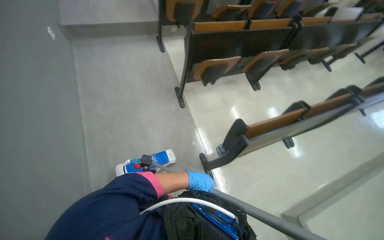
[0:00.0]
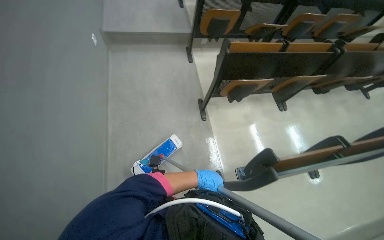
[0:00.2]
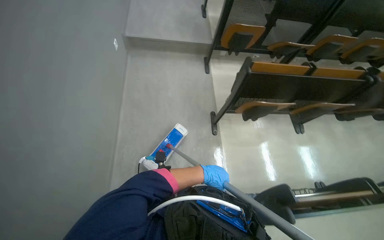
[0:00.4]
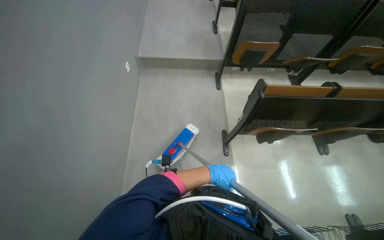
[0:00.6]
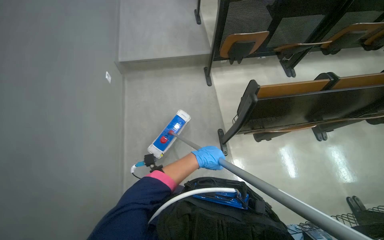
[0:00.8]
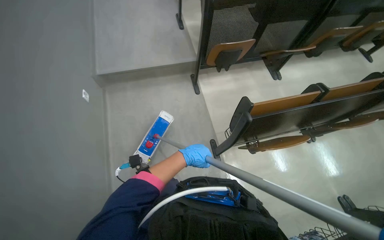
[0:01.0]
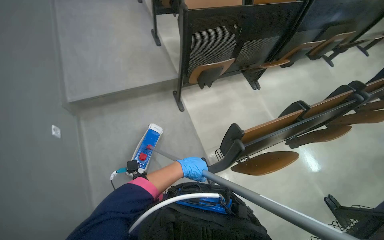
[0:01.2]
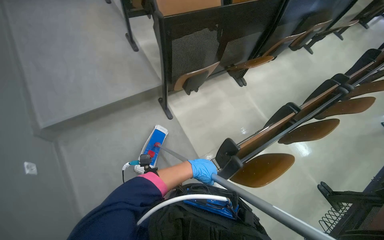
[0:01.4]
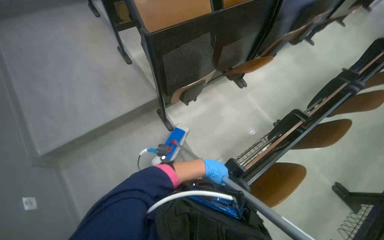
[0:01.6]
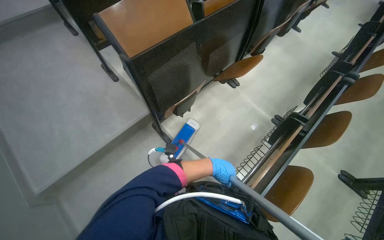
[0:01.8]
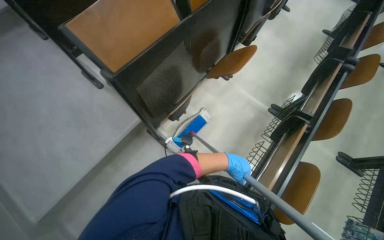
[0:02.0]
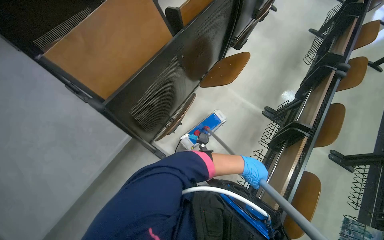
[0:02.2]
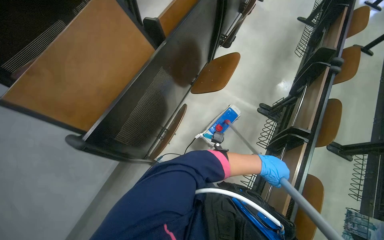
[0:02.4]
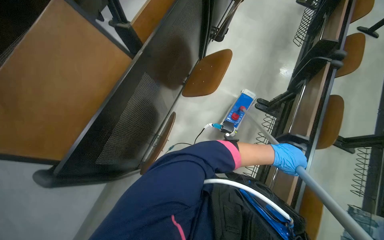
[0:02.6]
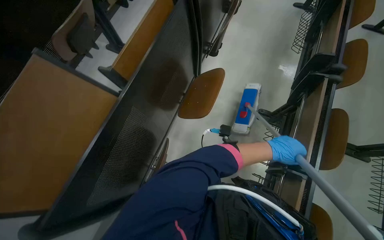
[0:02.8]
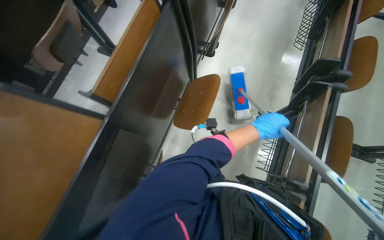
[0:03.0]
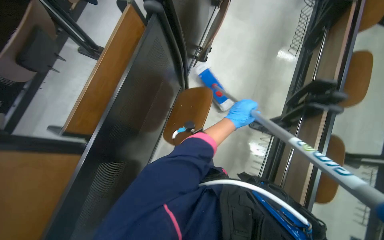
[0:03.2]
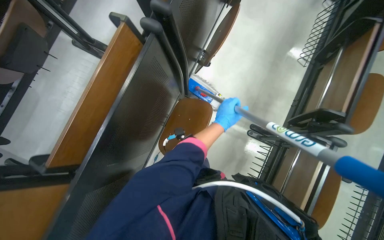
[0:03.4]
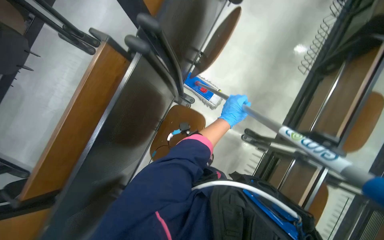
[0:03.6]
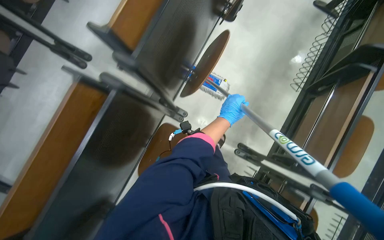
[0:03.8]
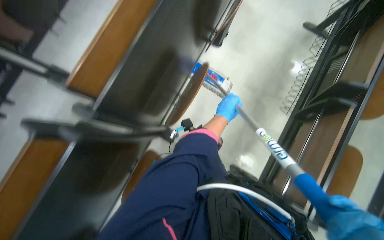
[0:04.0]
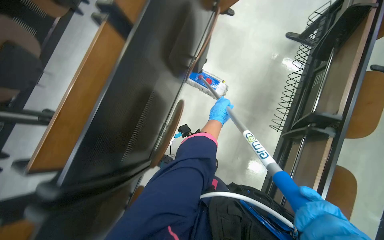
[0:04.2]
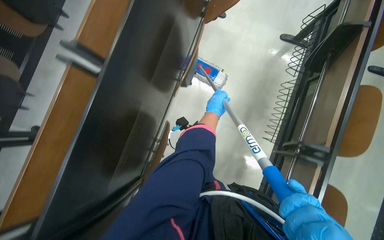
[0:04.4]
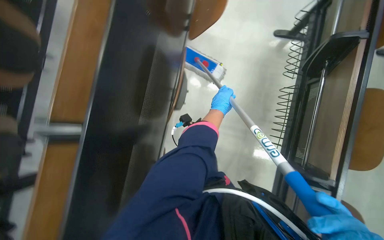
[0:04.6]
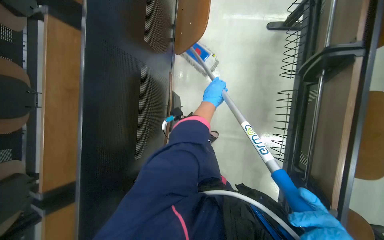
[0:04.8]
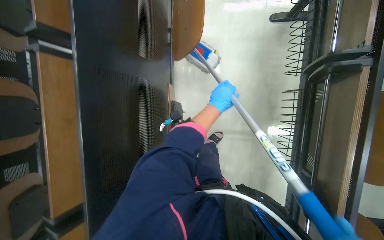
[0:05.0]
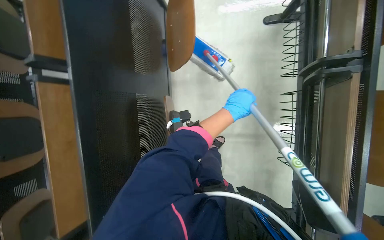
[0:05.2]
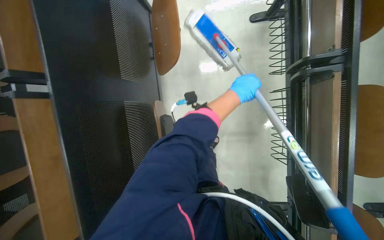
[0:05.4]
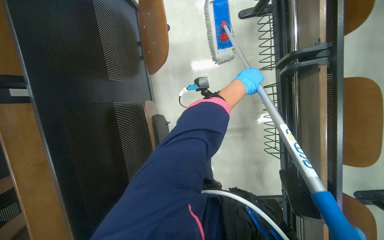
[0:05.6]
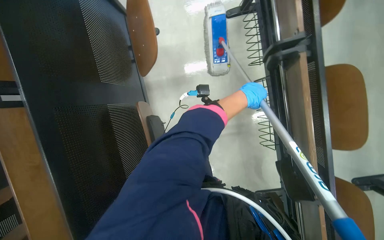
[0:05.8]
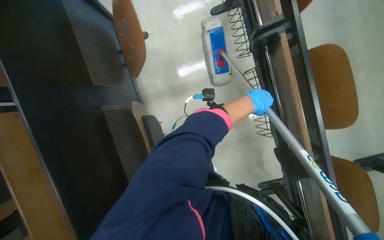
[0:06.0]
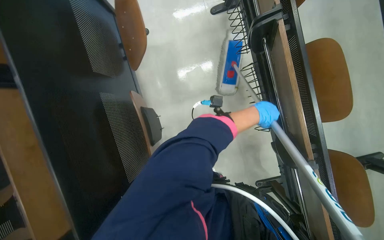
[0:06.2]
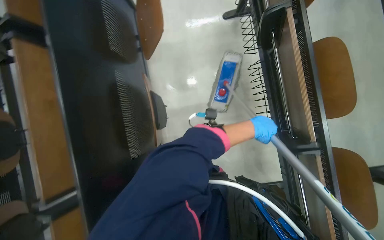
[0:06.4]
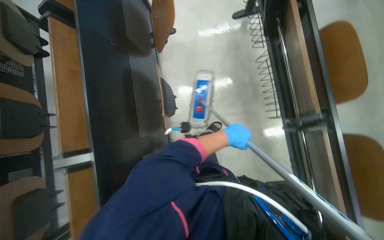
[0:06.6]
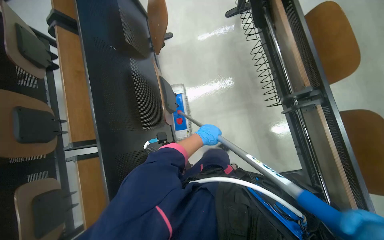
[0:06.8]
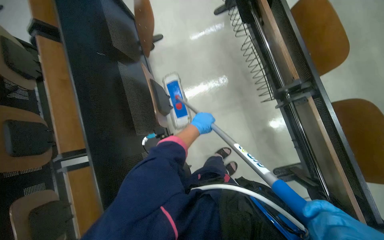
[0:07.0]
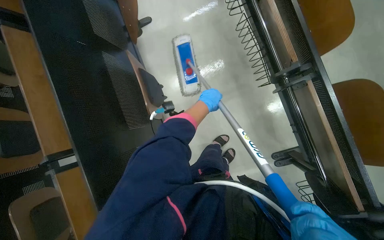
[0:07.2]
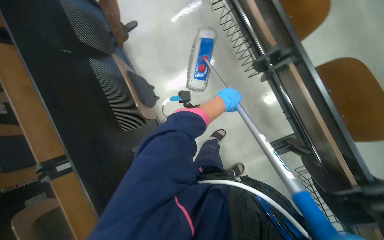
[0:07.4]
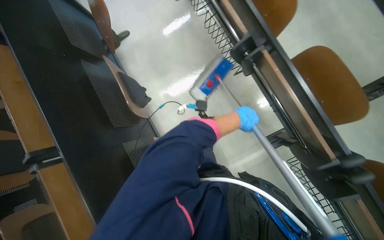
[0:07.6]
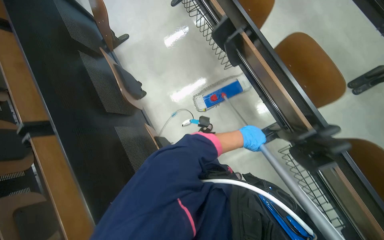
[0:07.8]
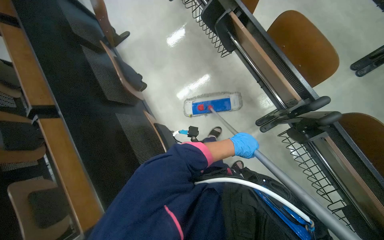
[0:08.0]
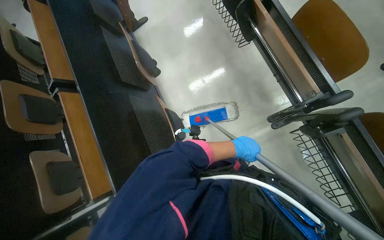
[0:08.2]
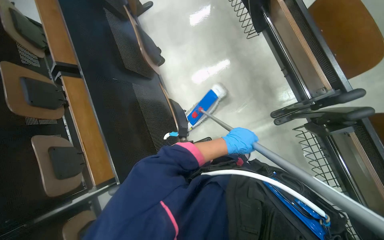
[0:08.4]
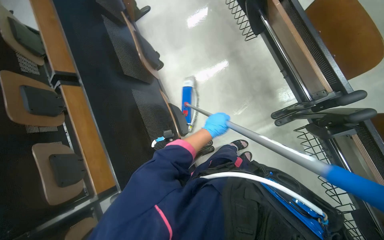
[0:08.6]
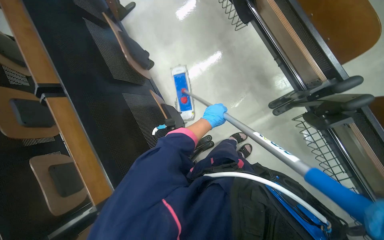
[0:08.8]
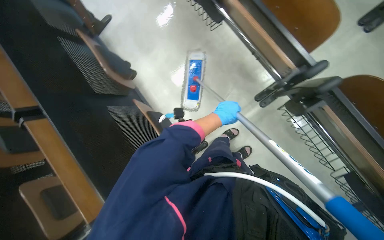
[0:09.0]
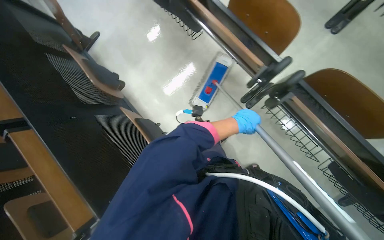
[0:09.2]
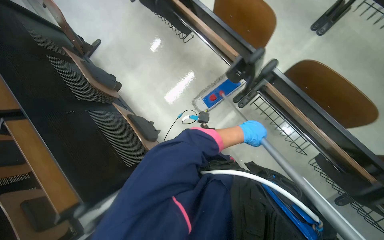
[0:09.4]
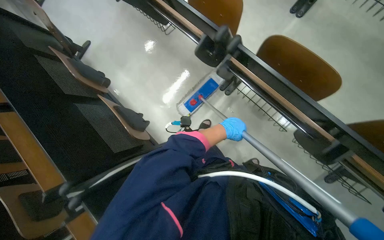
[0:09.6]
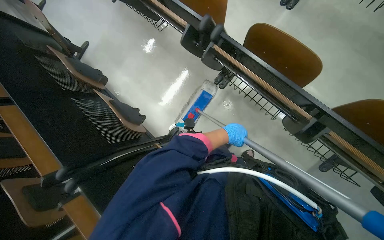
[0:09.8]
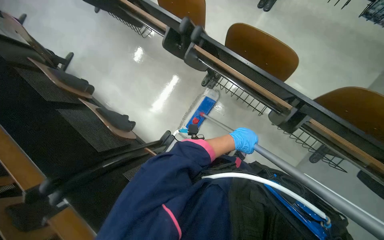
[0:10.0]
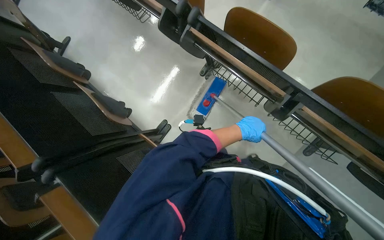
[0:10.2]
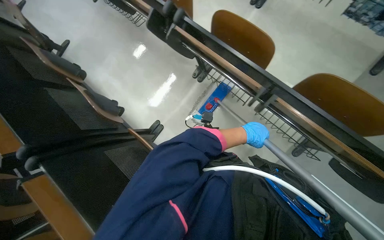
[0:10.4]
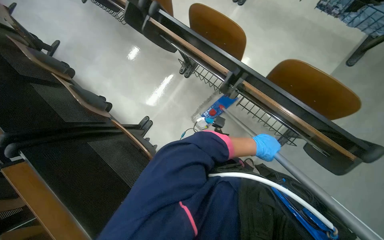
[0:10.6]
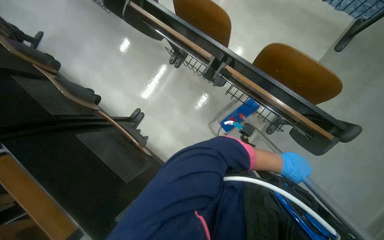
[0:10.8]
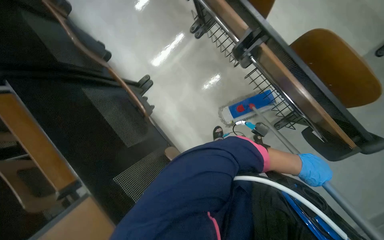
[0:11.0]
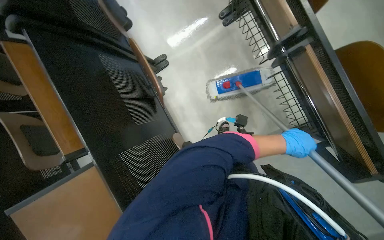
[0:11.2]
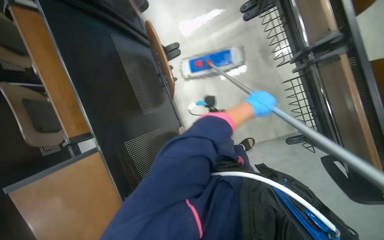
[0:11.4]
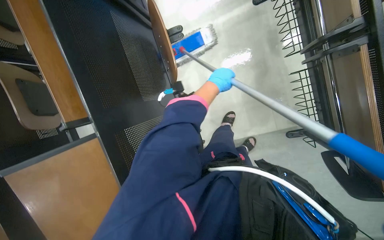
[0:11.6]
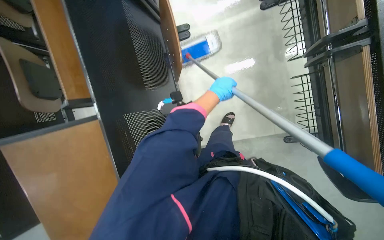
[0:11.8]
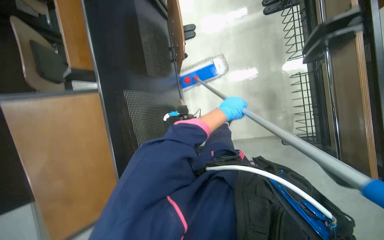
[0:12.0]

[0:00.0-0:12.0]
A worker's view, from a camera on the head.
Job: mopping floor.
The whole recording: Mopping auditorium floor. The worker mops the floor of the auditorium with a long-handled mop.
0.0 to 1.6 s: The head travels roughly 1 m.
1.6 to 3.0 s: The head travels about 90 cm. The camera pitches downward, by some 15 degrees. Everything in view rotates about 35 degrees counterclockwise.
3.0 to 4.4 s: The head travels roughly 1 m.
4.4 to 6.0 s: The scene rotates counterclockwise by roughly 30 degrees. The left hand is displaced to the right by some 30 cm.
6.0 to 7.6 s: The wearer moves approximately 50 cm.
9.0 to 10.4 s: The wearer moves approximately 60 cm.
10.4 to 12.0 s: The wearer looks roughly 20 degrees further downward. The scene turns about 35 degrees clockwise in the picture.

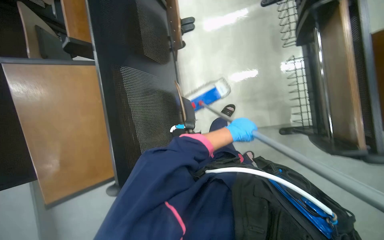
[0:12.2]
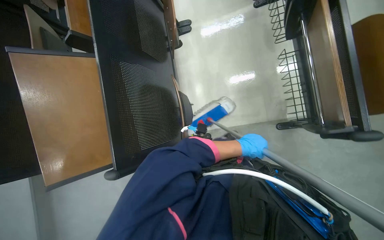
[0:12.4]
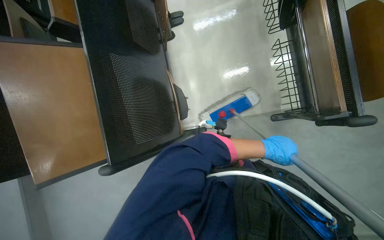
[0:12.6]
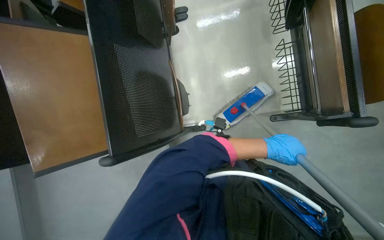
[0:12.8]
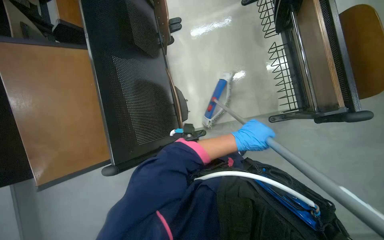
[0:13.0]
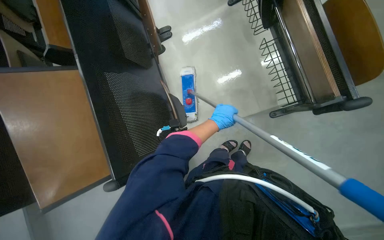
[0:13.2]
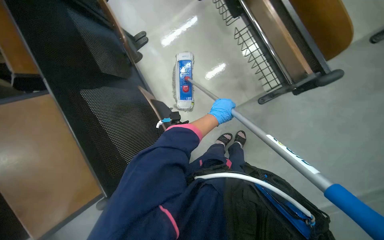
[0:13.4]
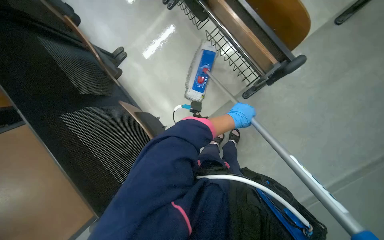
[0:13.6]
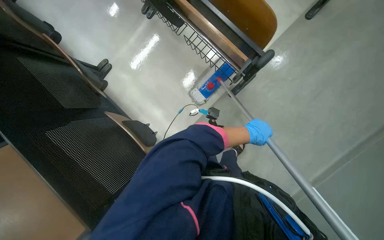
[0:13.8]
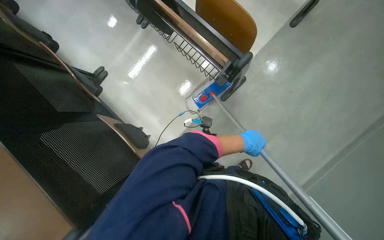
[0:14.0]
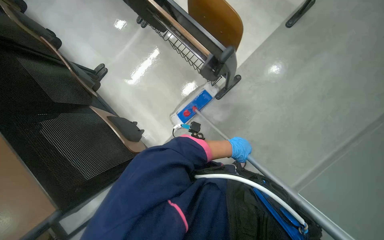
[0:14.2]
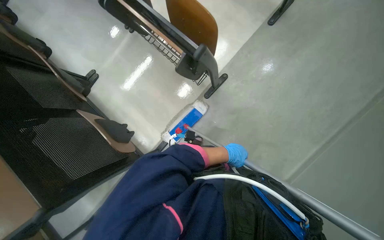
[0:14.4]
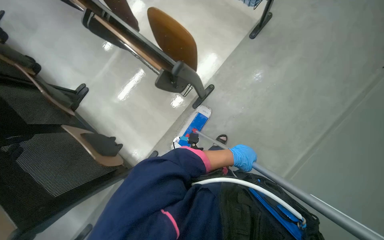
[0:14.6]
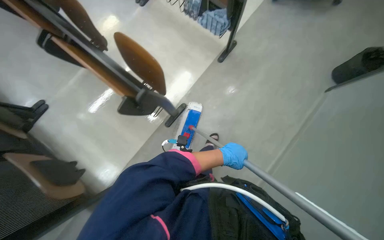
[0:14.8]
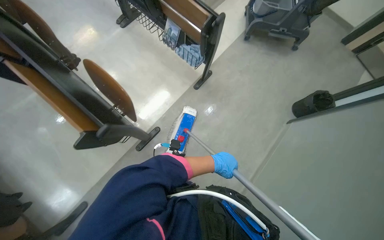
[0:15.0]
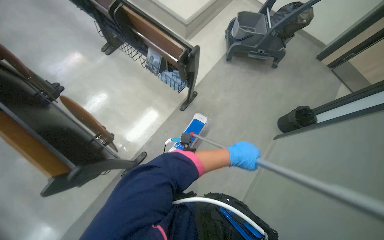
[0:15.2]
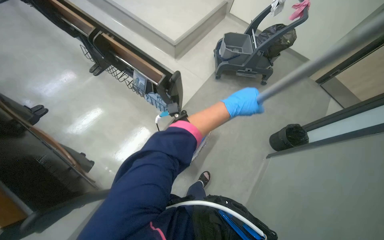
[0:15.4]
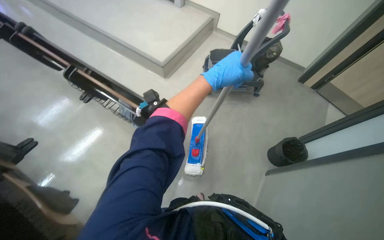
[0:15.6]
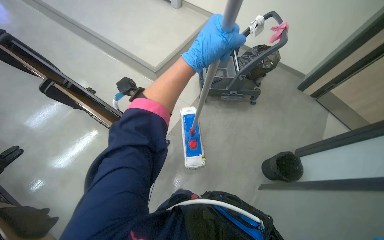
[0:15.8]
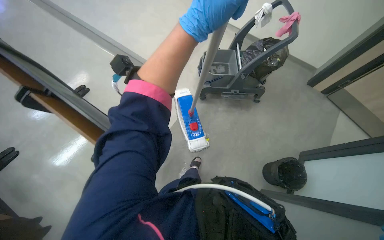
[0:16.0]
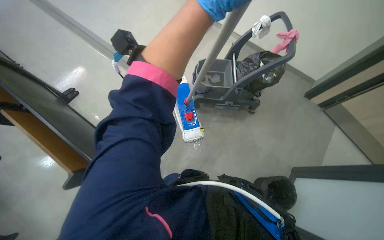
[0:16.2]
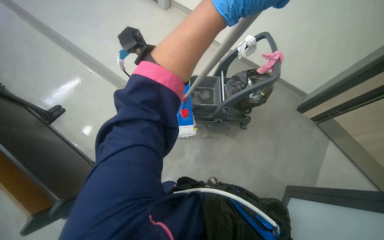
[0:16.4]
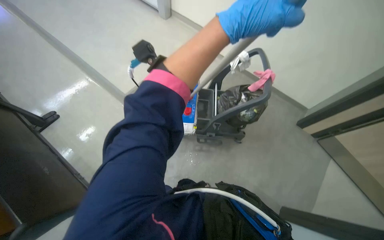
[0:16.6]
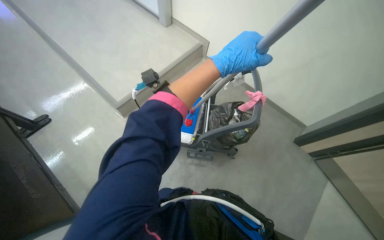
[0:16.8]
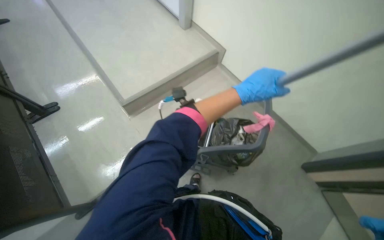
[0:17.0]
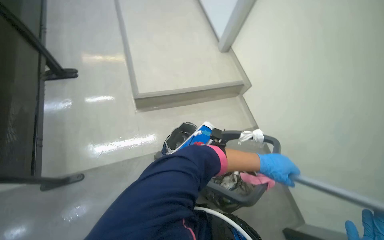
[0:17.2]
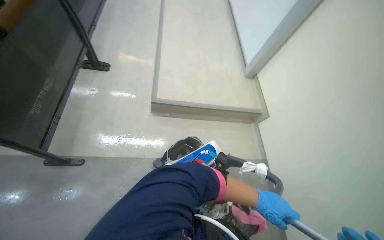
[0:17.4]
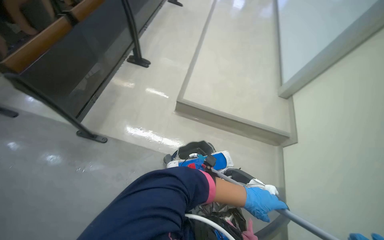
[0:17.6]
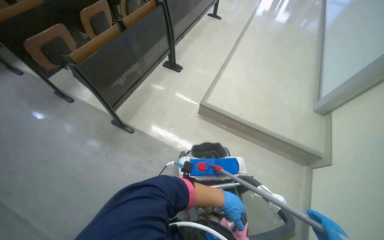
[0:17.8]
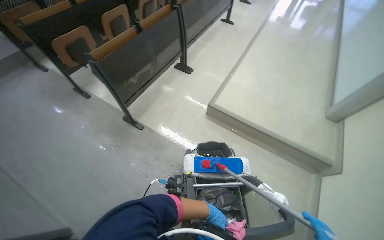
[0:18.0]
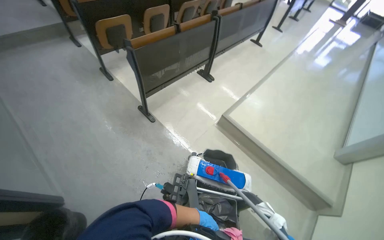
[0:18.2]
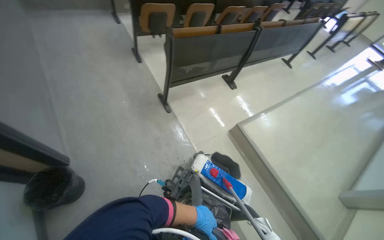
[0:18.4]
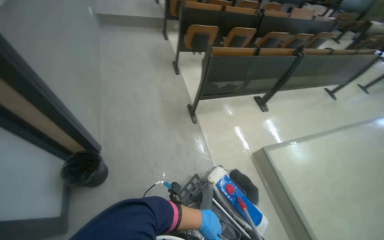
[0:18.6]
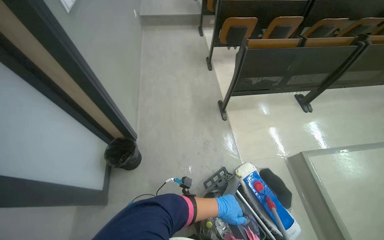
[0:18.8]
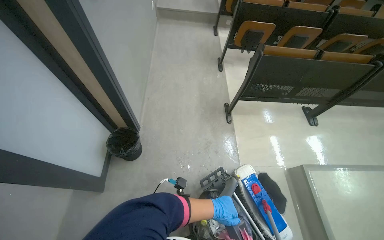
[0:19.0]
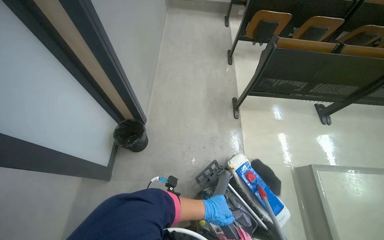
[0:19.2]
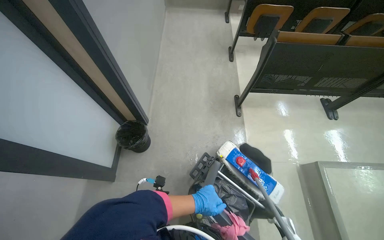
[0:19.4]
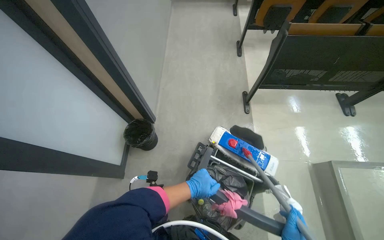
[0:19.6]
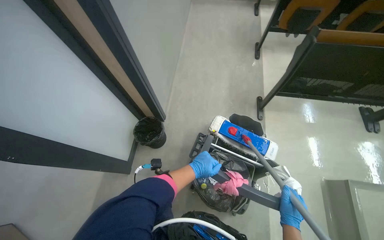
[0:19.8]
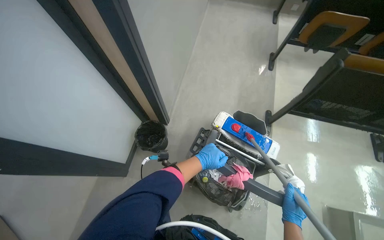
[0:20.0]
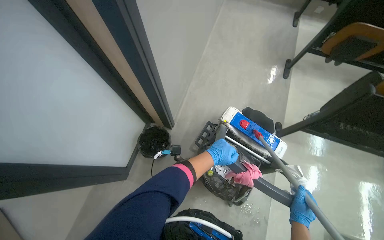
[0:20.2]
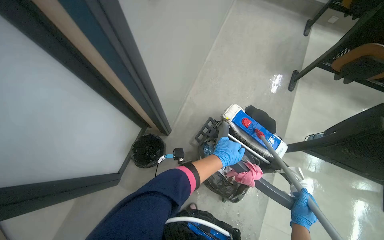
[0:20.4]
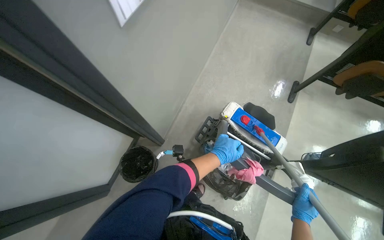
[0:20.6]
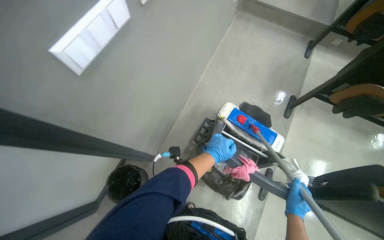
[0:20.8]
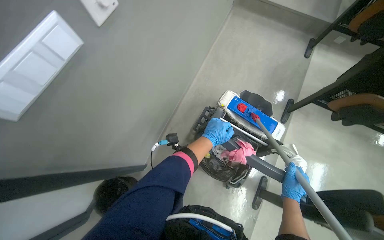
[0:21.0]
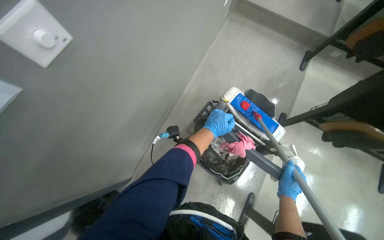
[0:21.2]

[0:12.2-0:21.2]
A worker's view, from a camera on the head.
Job: mopping floor.
The whole recording: Mopping auditorium floor. The worker mops the floor of the auditorium with a long-handled mop.
12.2 to 13.8 s: The scene rotates counterclockwise by some 35 degrees.
13.8 to 15.2 s: The head travels approximately 60 cm. The camera sweeps to the right, by about 20 degrees. The view tips upward by some 20 degrees.
15.2 to 16.6 s: The wearer moves about 1 m.
16.6 to 18.2 s: The wearer moves approximately 50 cm. The wearer's head swings approximately 95 degrees to the left. The view tips upward by approximately 25 degrees.
18.2 to 19.8 s: The wearer looks about 55 degrees further to the left.
19.8 to 21.2 s: Both hands travel together up the picture, some 40 cm.
